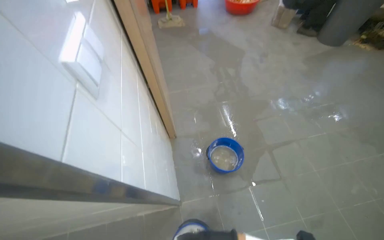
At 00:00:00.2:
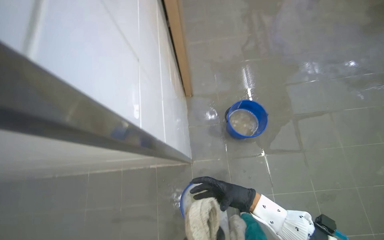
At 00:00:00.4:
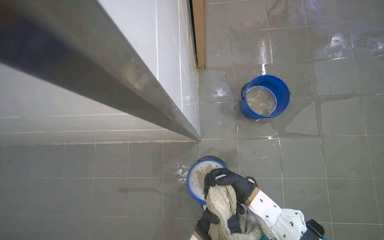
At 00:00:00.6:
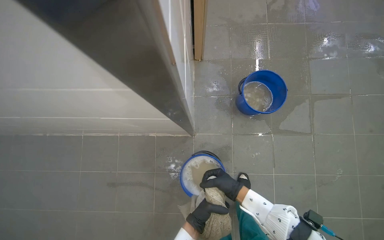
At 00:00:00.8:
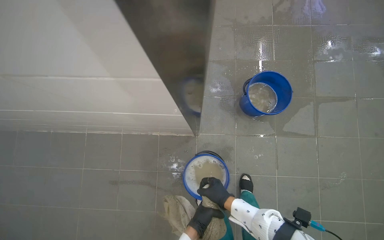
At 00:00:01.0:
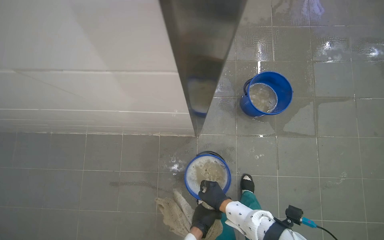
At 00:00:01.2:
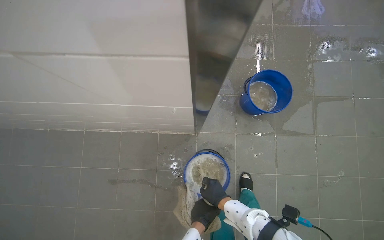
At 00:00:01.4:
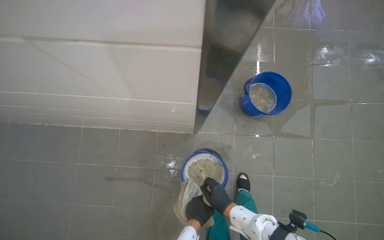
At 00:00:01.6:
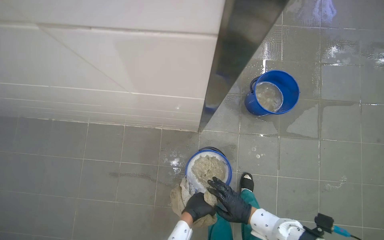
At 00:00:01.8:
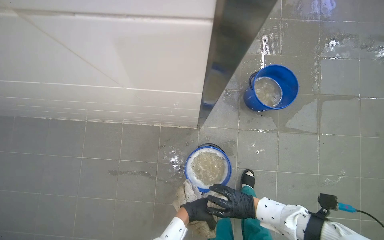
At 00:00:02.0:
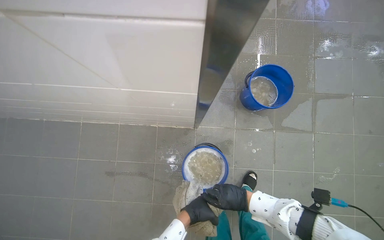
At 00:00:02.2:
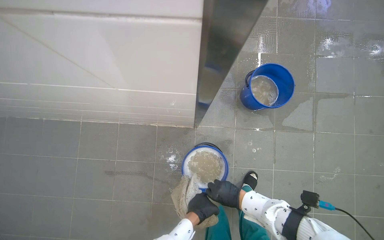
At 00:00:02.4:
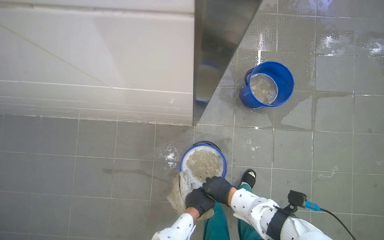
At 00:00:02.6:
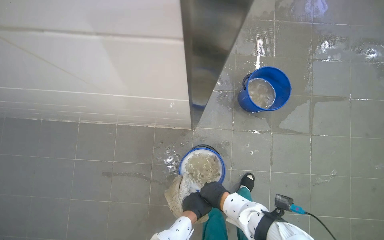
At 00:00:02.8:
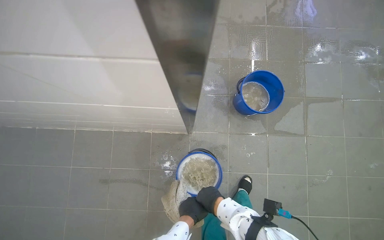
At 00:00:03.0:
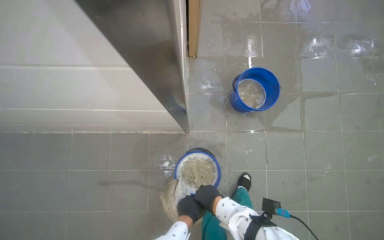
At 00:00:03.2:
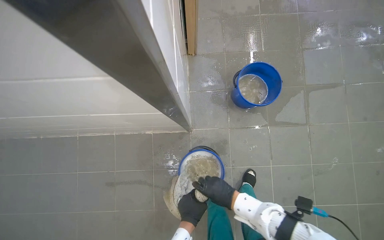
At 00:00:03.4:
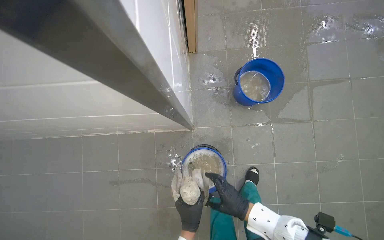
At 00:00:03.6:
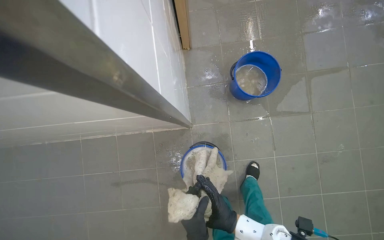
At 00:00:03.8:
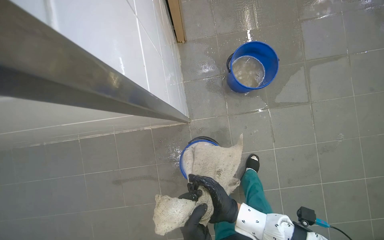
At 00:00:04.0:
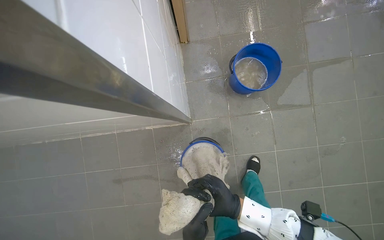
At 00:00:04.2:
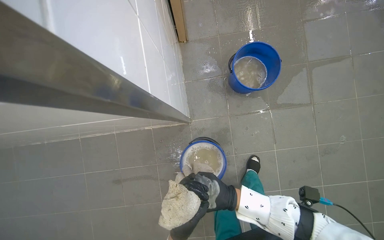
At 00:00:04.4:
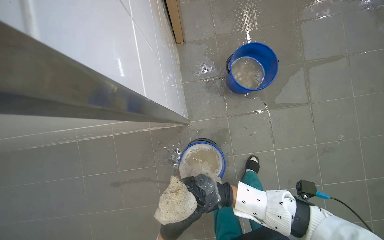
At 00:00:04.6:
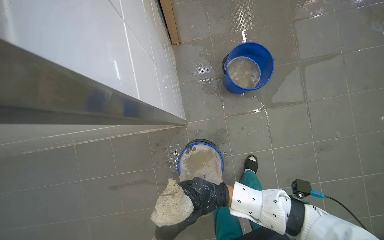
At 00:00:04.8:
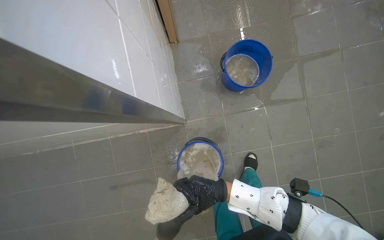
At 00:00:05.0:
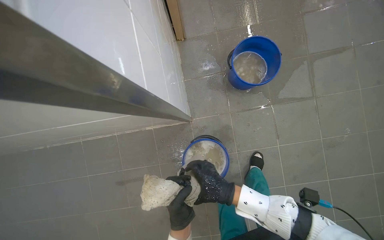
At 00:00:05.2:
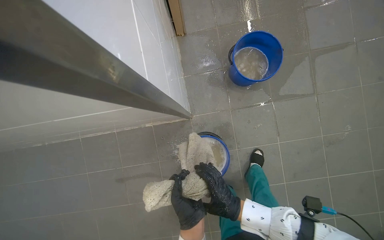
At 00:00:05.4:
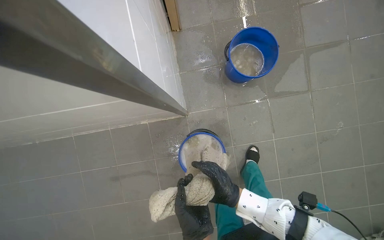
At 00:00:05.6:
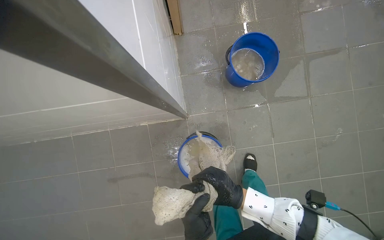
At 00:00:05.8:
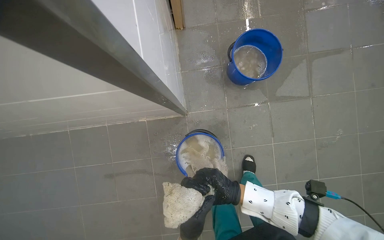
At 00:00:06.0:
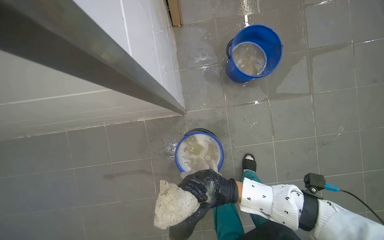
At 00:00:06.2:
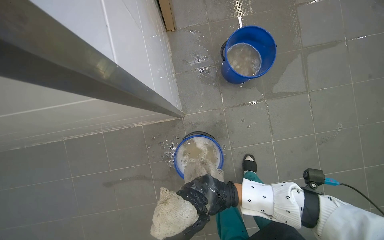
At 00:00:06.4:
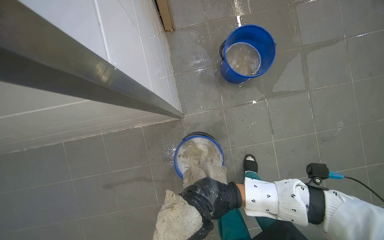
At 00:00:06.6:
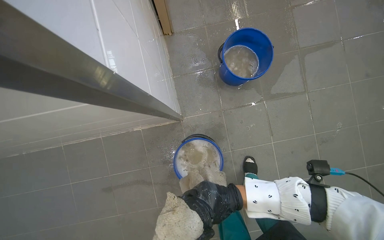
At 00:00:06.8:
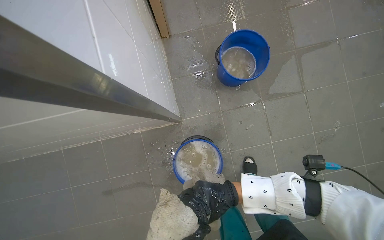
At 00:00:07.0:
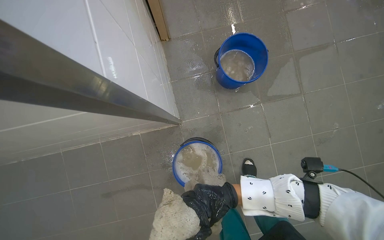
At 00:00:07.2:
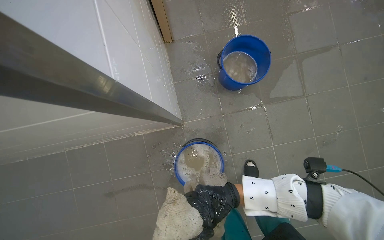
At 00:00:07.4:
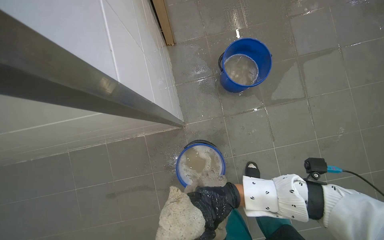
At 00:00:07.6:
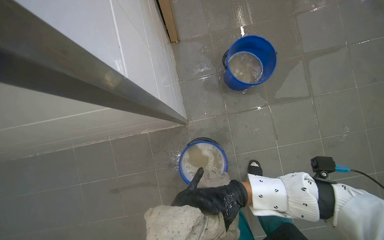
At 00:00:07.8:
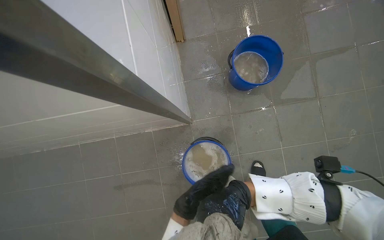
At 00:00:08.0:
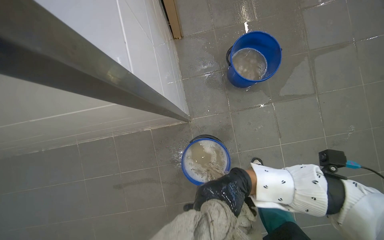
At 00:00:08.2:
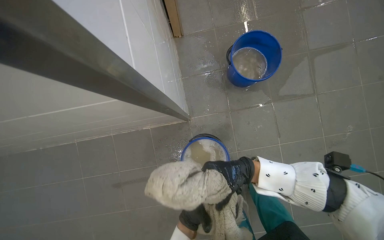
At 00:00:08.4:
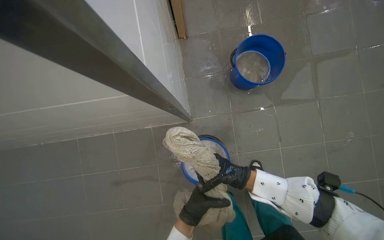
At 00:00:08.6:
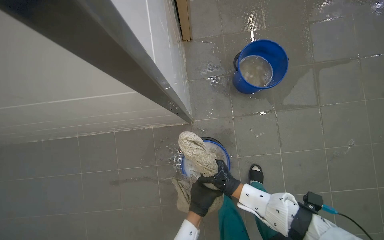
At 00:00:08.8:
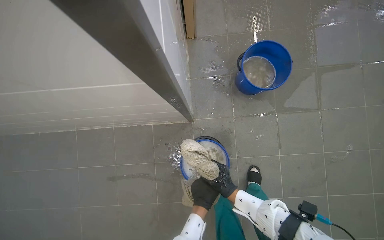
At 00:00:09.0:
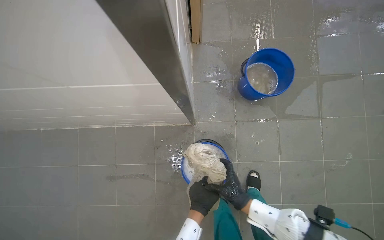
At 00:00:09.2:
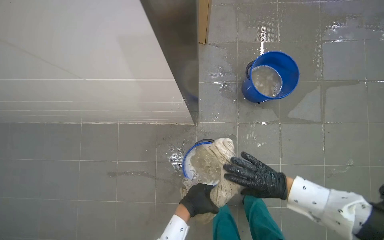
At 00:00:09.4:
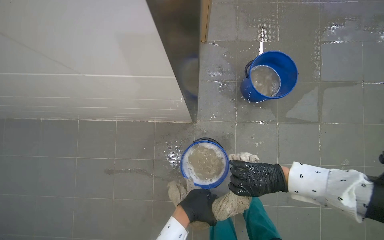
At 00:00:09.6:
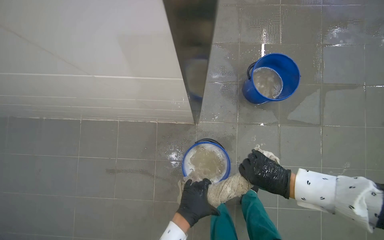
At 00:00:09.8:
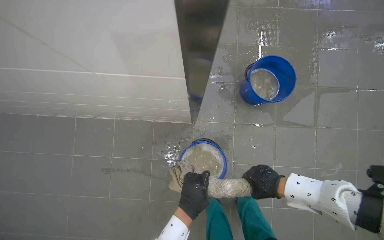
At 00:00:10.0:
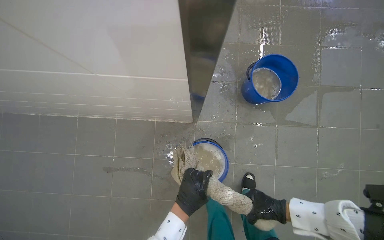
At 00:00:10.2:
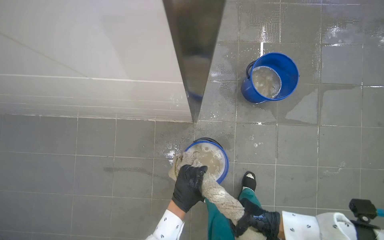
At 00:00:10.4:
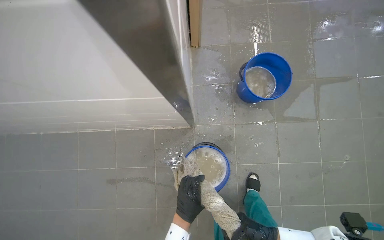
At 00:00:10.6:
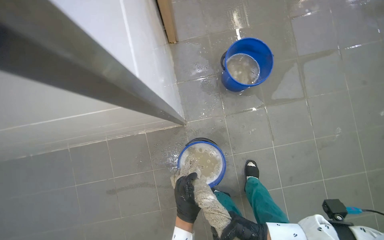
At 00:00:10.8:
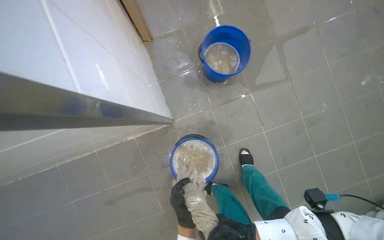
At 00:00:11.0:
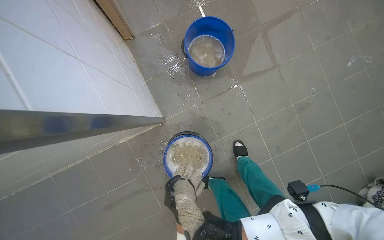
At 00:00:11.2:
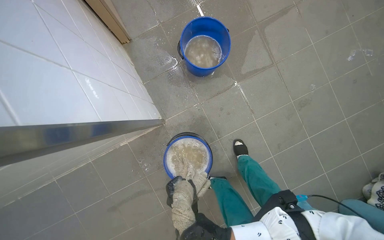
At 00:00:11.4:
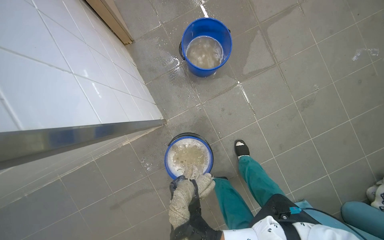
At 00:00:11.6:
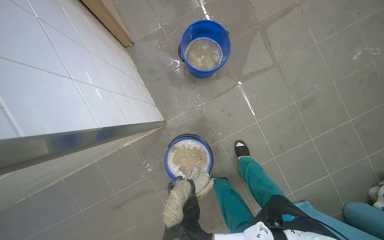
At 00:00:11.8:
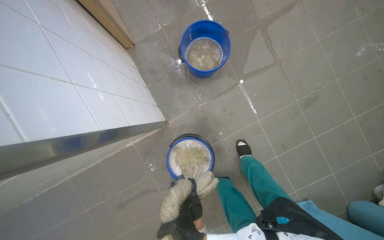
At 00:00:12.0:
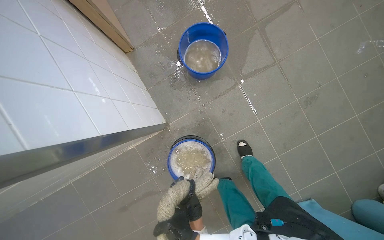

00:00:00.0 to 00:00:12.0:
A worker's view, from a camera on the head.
Job: preparing cleaning supplies.
The whole recording: Wringing out mop cloth. The worker wrings out the mop cloth into a blue bucket.
00:00:00.0 to 00:00:01.6: The view tilts roughly 25 degrees downward.
00:00:01.6 to 00:00:03.0: The hands work in one place, with small movements.
00:00:03.0 to 00:00:04.4: The right hand goes some 10 cm farther from the camera and to the right.
00:00:04.4 to 00:00:06.0: The right hand shifts roughly 10 cm nearer to the camera.
00:00:10.4 to 00:00:12.0: Everything in view rotates about 25 degrees counterclockwise.

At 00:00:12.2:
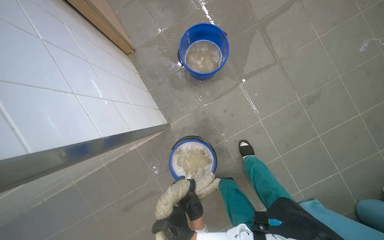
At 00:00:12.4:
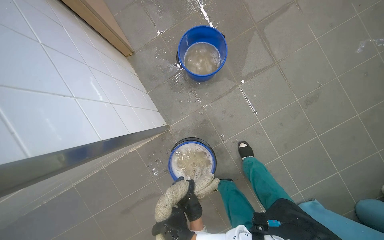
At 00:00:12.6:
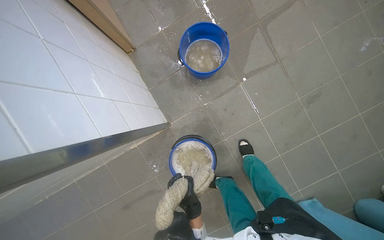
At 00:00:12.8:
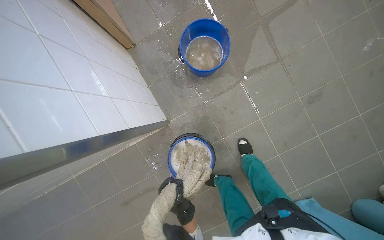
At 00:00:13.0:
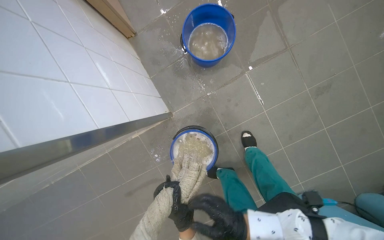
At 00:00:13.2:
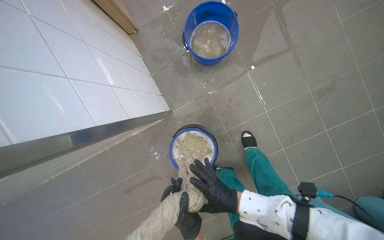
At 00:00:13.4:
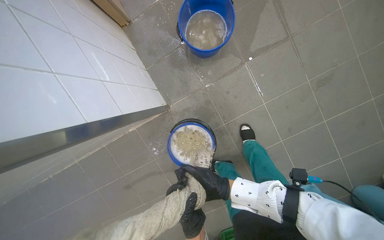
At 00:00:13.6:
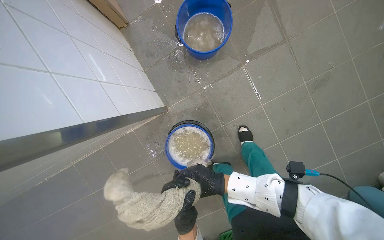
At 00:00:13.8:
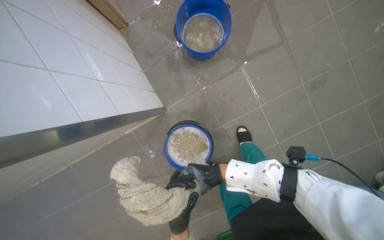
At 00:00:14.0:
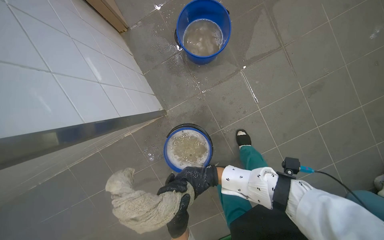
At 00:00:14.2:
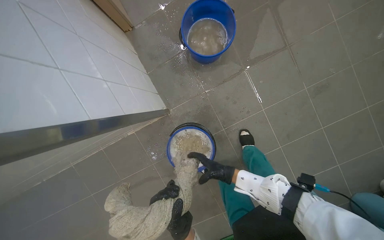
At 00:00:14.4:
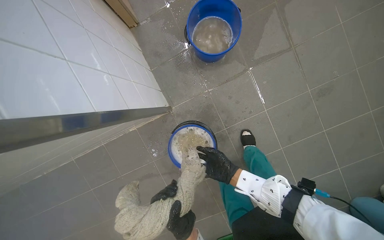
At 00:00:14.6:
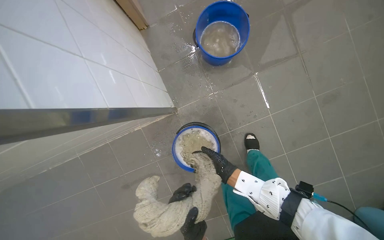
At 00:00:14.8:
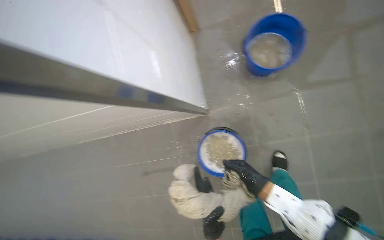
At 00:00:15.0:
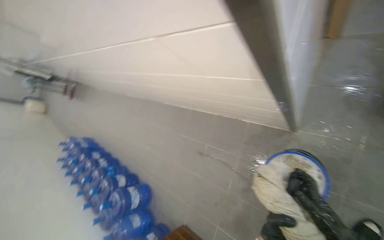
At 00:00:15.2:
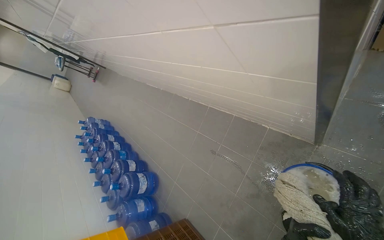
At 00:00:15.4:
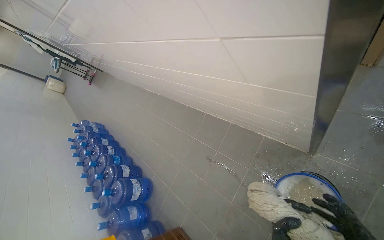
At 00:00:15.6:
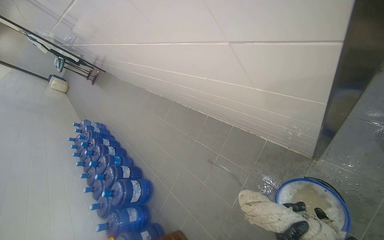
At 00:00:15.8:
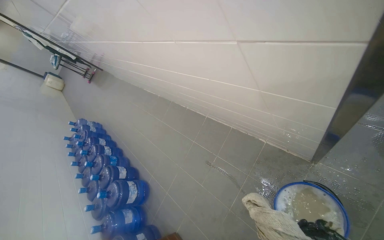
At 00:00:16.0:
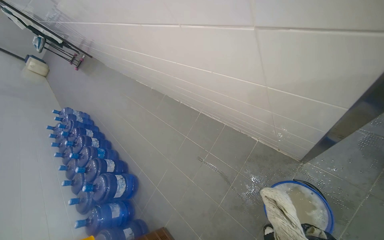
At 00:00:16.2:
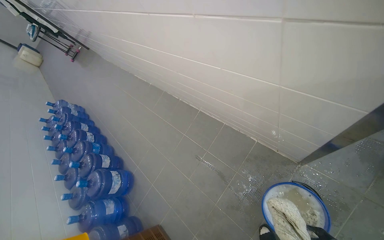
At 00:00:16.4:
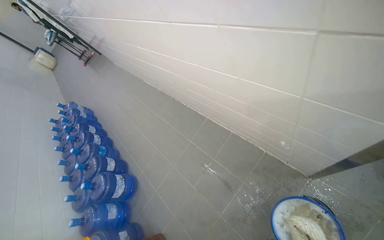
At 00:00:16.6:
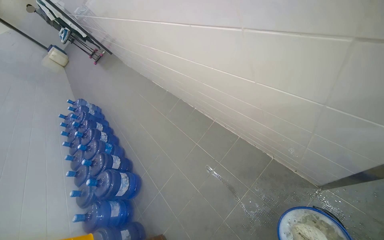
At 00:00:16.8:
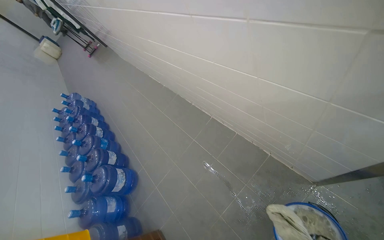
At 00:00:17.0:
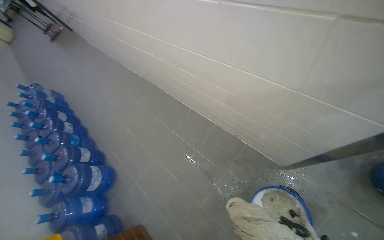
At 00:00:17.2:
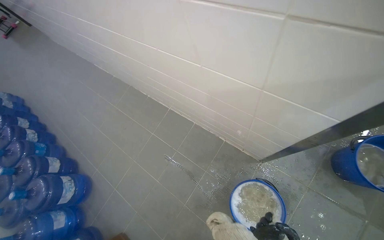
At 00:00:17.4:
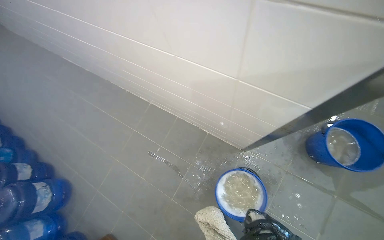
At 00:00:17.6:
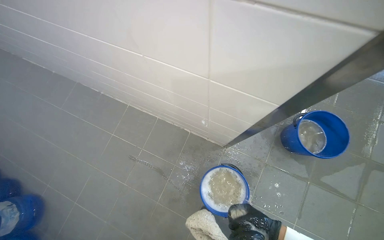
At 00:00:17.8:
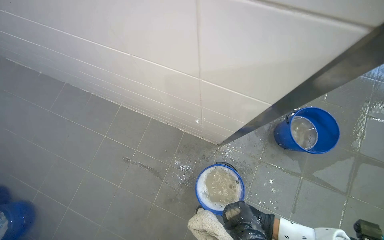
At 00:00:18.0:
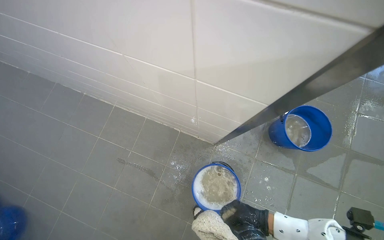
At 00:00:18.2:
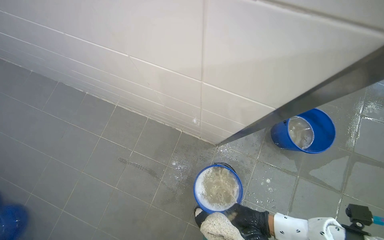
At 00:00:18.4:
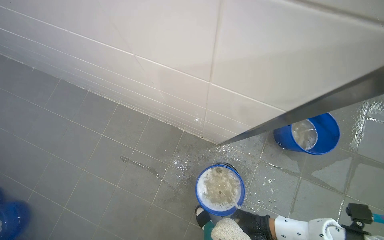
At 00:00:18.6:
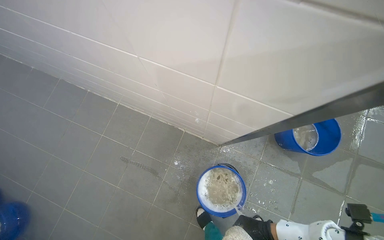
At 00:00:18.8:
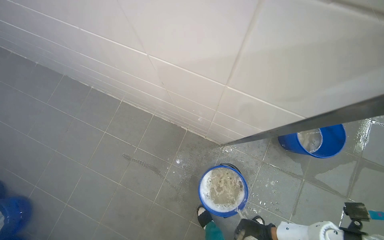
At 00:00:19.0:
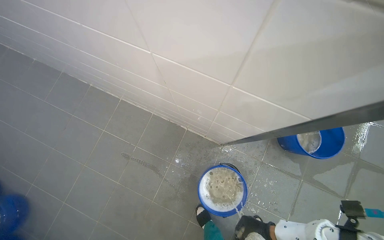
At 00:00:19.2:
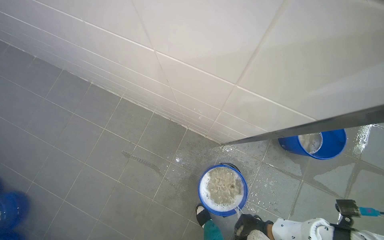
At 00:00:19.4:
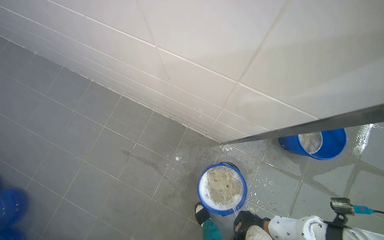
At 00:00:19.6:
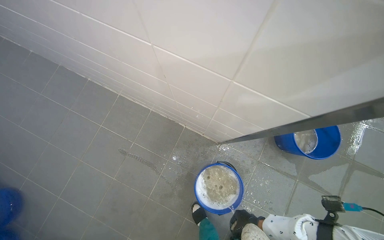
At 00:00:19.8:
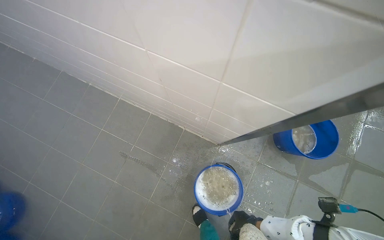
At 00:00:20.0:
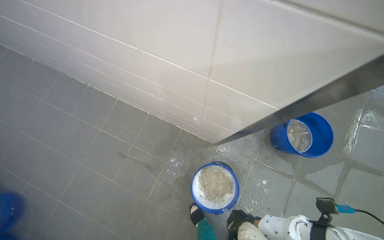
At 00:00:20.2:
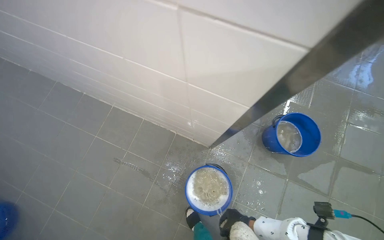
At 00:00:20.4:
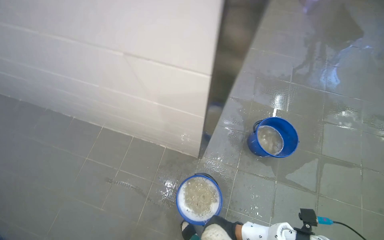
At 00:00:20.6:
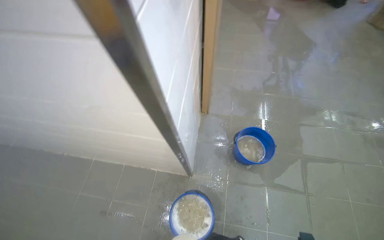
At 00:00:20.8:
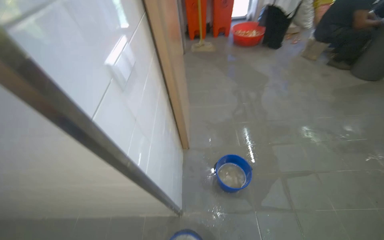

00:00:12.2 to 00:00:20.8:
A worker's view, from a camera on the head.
Job: preparing cleaning supplies.
The whole recording: Wringing out mop cloth. The worker wrings out the mop cloth into a blue bucket.
00:00:12.2 to 00:00:13.6: The left hand goes about 15 cm nearer to the camera.
00:00:13.6 to 00:00:15.0: The wearer's head swings about 55 degrees to the left.
00:00:16.6 to 00:00:18.0: The head rotates some 35 degrees to the right.
00:00:19.4 to 00:00:20.8: The wearer moves about 40 cm. The camera pitches upward, by about 30 degrees. Everything in view rotates approximately 25 degrees counterclockwise.
